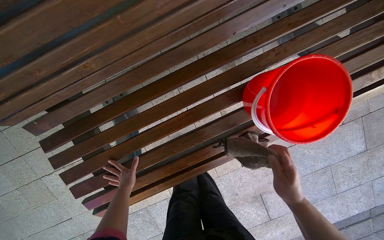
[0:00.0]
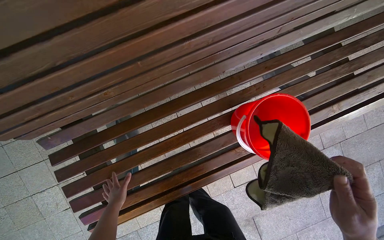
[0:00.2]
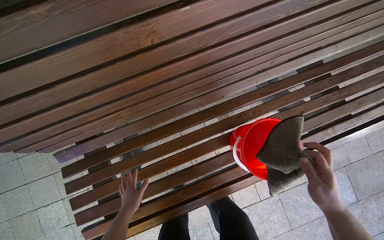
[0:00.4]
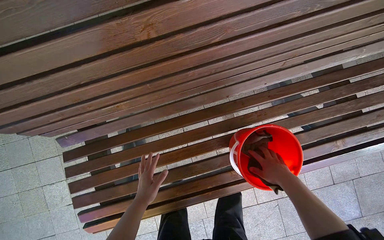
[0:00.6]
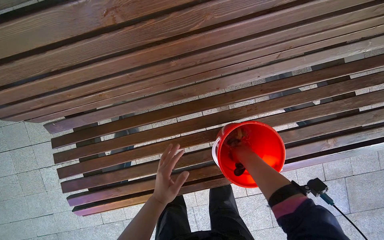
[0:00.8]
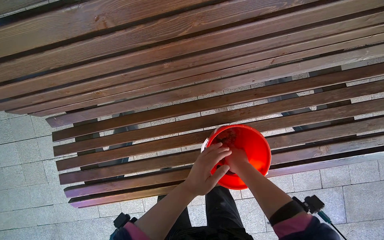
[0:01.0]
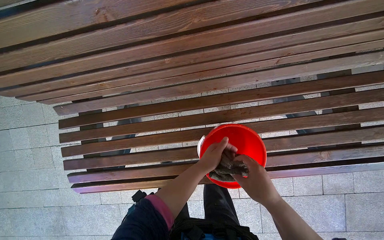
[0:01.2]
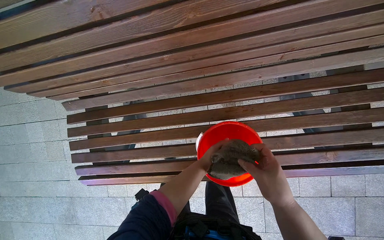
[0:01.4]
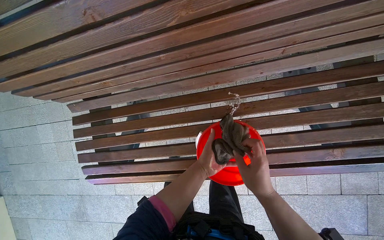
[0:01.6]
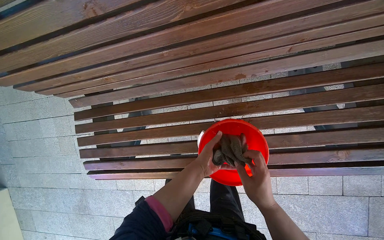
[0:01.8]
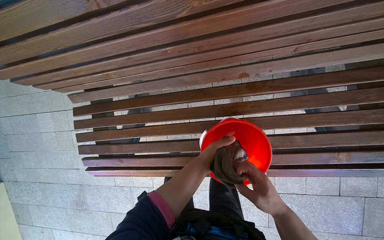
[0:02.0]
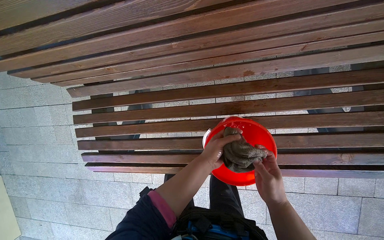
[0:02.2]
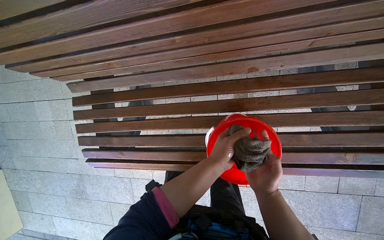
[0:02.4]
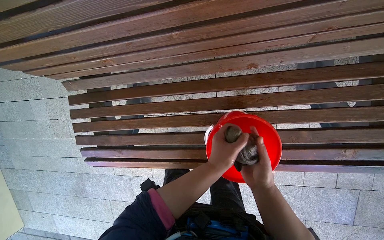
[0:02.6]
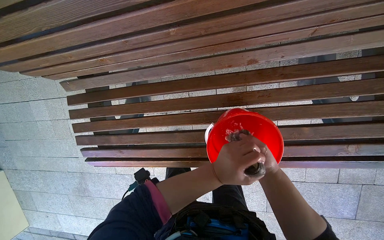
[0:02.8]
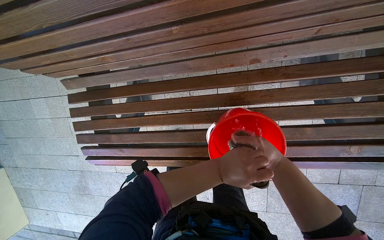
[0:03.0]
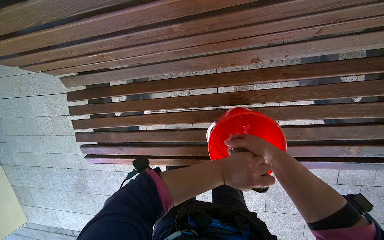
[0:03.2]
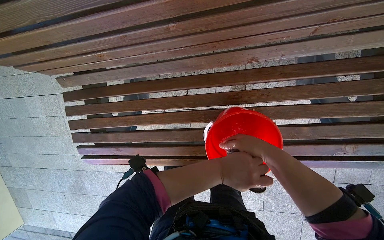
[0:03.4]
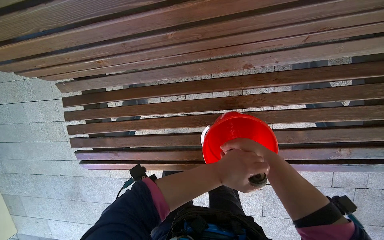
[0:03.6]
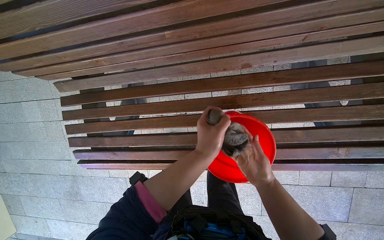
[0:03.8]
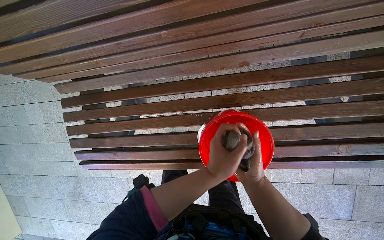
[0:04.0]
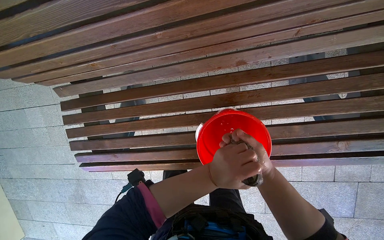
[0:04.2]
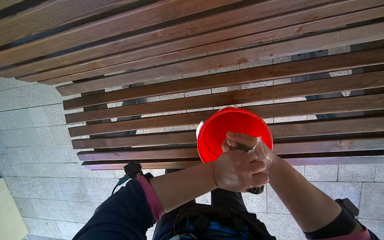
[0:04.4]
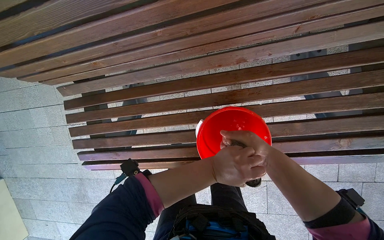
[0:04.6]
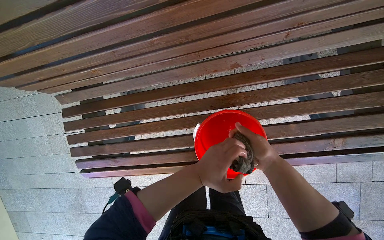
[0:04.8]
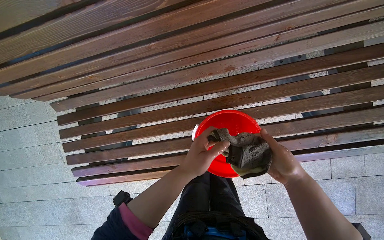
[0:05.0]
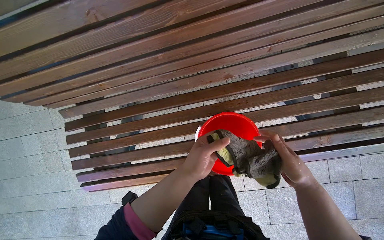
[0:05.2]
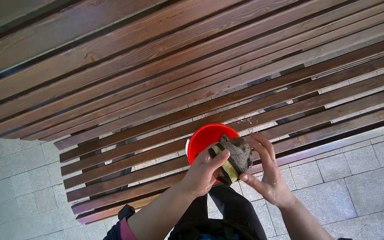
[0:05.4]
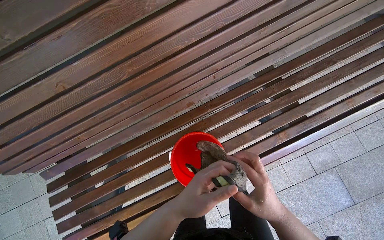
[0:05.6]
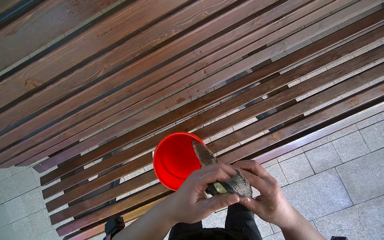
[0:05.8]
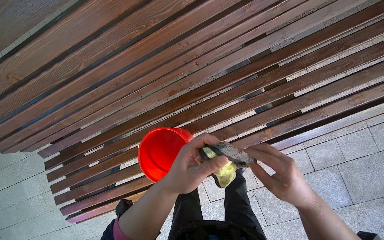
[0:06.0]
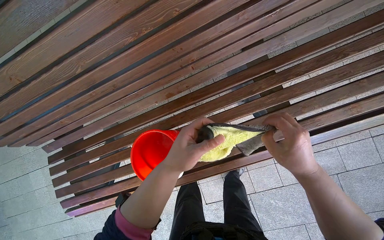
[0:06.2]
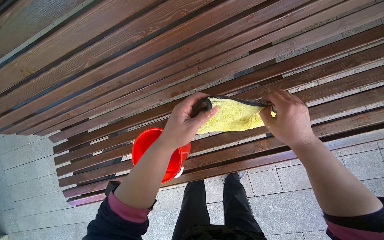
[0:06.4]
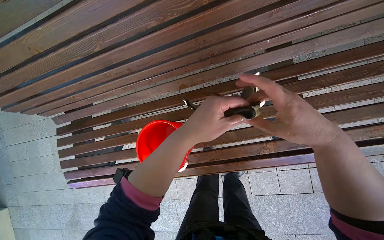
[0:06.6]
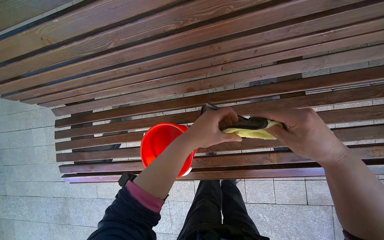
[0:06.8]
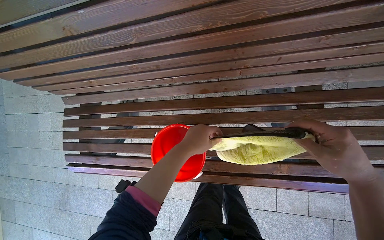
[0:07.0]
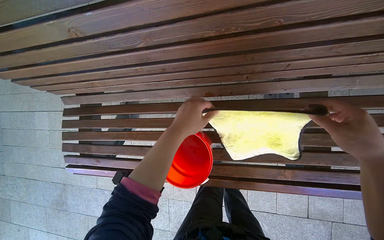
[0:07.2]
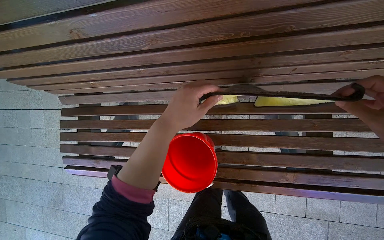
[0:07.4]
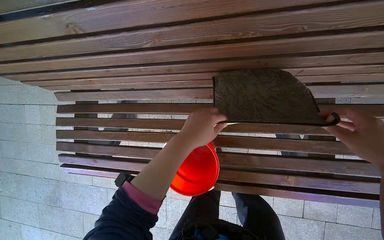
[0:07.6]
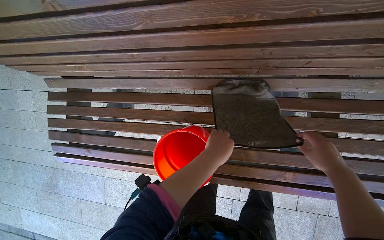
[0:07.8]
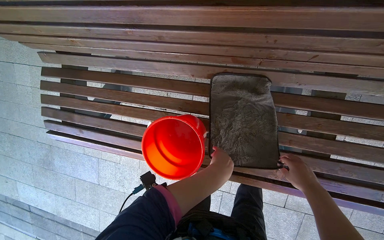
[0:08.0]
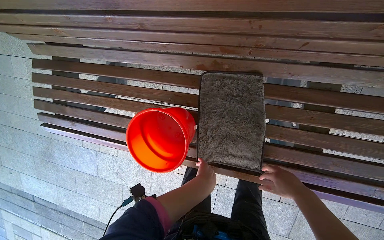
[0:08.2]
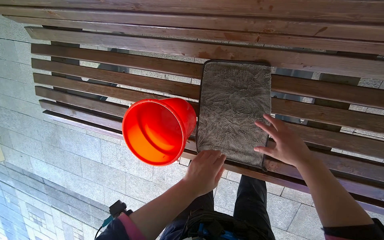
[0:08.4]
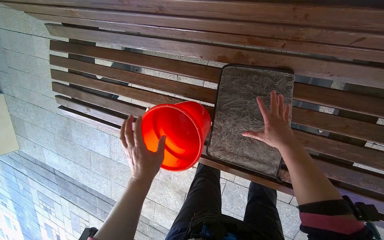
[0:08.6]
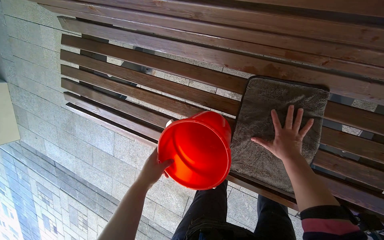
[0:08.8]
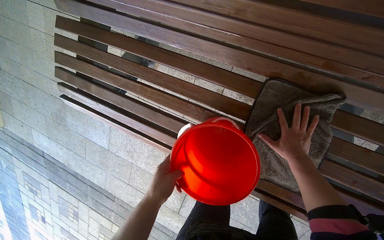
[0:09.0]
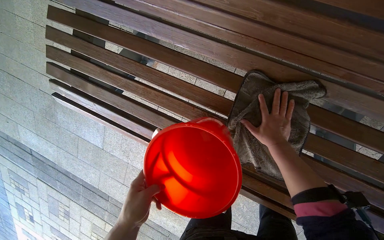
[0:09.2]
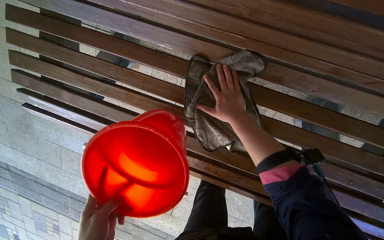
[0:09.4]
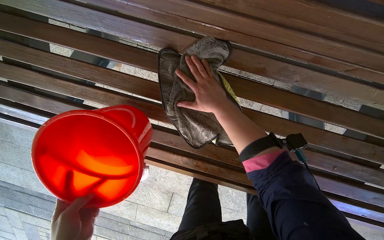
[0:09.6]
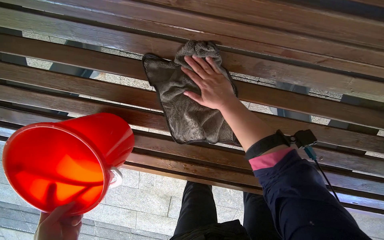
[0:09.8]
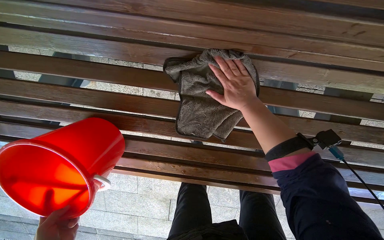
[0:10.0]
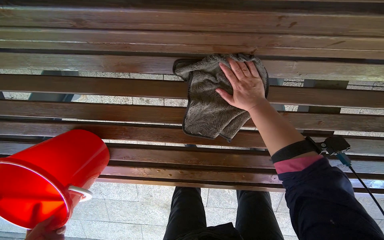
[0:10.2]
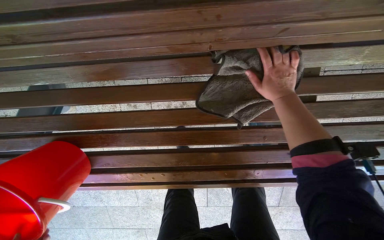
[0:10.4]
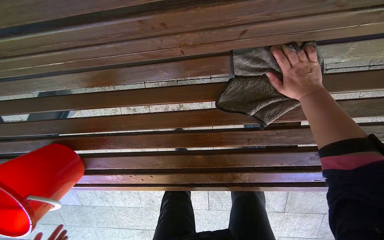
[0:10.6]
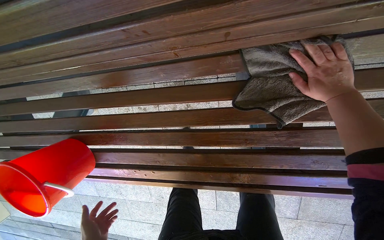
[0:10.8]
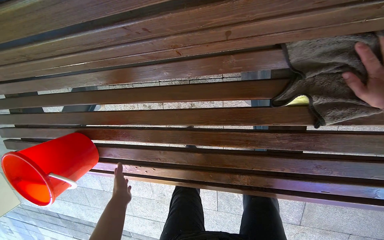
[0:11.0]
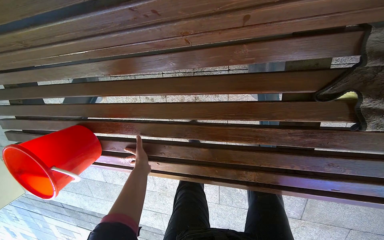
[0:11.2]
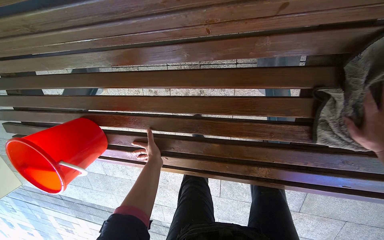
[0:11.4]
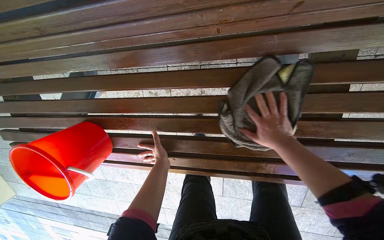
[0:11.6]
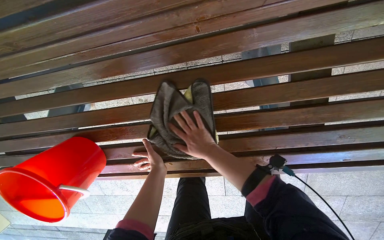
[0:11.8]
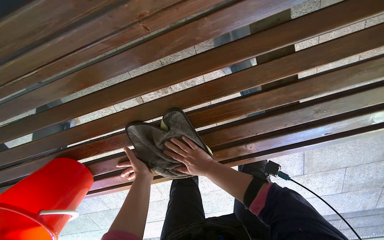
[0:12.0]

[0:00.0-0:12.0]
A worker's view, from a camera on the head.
Job: wiping surfaces.
The whole recording: Cleaning wooden bench. The worker cleans the wooden bench with a cloth and a bucket of water.
0:00.0 to 0:01.6: The wearer's head swings about 20 degrees to the left. The left hand moves to the right, approximately 50 cm.
0:04.4 to 0:06.0: The wearer looks some 10 degrees further upward. The left hand is displaced nearer to the camera by about 20 cm.
0:06.0 to 0:07.6: The left hand moves up the picture, approximately 15 cm.
0:07.6 to 0:09.0: The view tilts about 20 degrees downward. The left hand moves down the picture, approximately 20 cm, and moves roughly 15 cm to the left and comes back.
0:09.0 to 0:10.4: The scene rotates counterclockwise by roughly 25 degrees. The right hand reaches some 20 cm to the left, then returns.

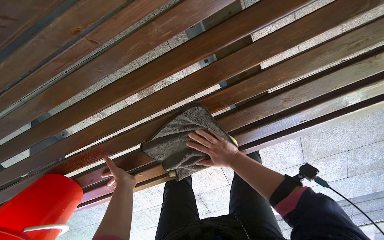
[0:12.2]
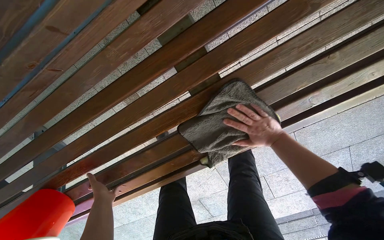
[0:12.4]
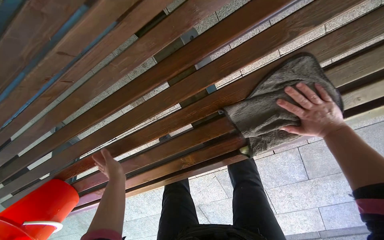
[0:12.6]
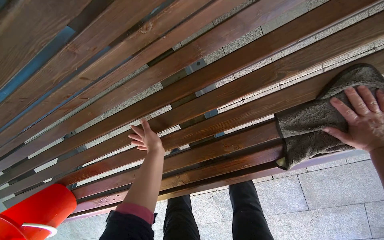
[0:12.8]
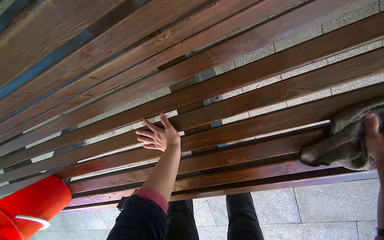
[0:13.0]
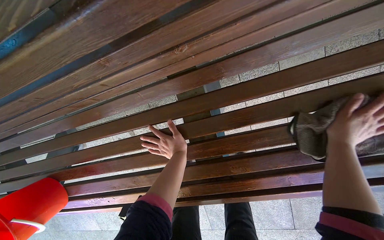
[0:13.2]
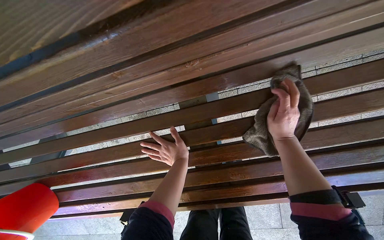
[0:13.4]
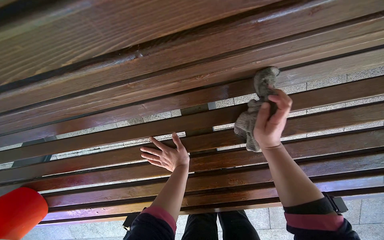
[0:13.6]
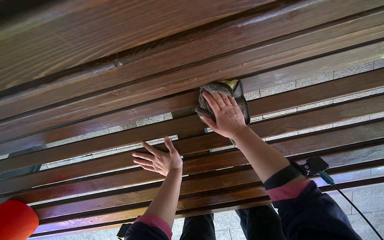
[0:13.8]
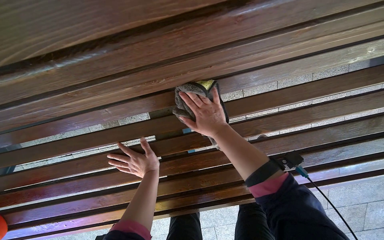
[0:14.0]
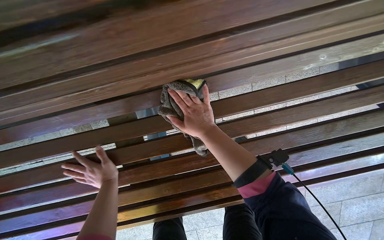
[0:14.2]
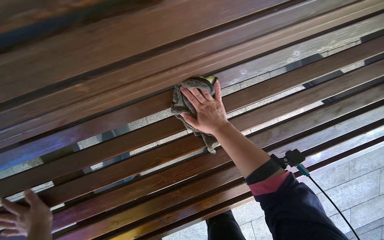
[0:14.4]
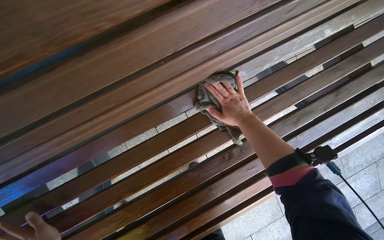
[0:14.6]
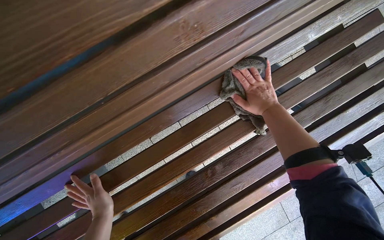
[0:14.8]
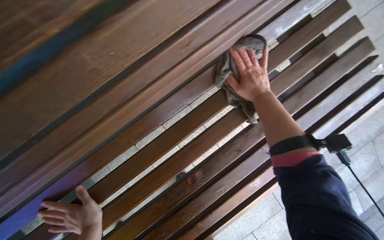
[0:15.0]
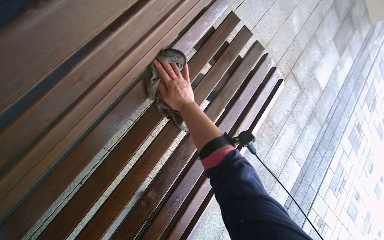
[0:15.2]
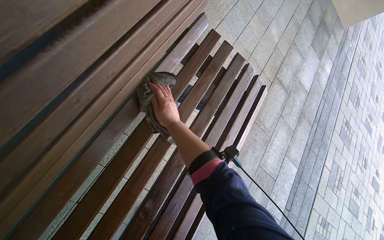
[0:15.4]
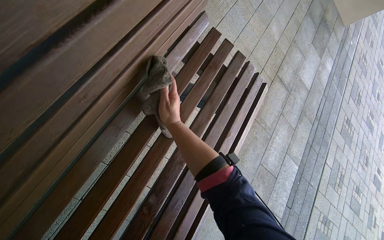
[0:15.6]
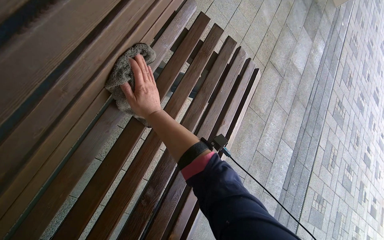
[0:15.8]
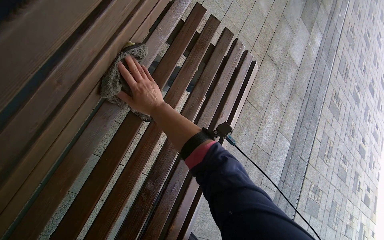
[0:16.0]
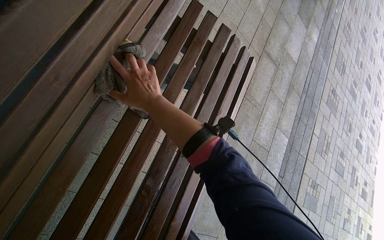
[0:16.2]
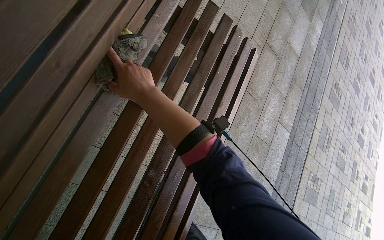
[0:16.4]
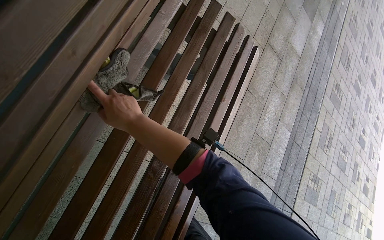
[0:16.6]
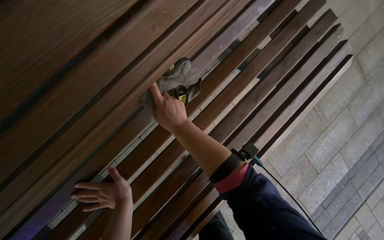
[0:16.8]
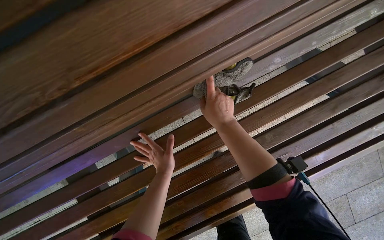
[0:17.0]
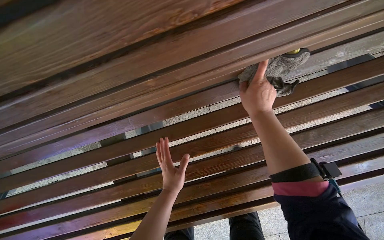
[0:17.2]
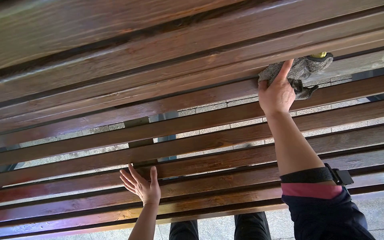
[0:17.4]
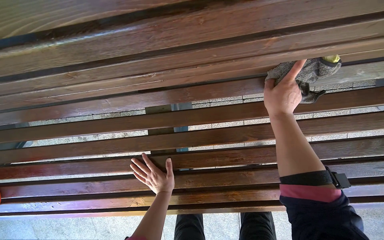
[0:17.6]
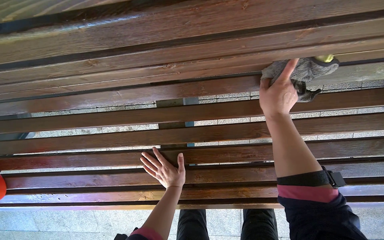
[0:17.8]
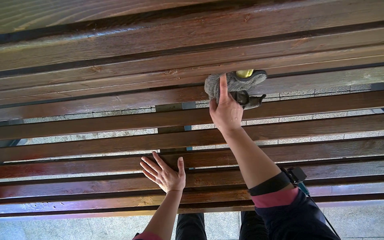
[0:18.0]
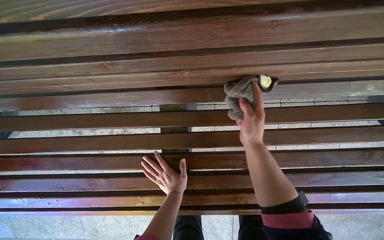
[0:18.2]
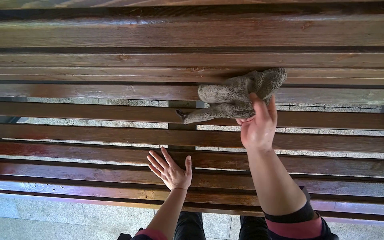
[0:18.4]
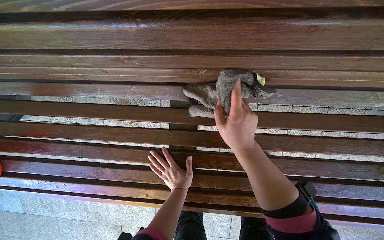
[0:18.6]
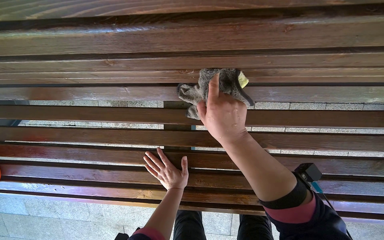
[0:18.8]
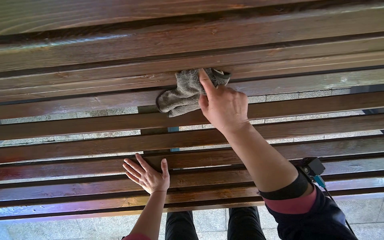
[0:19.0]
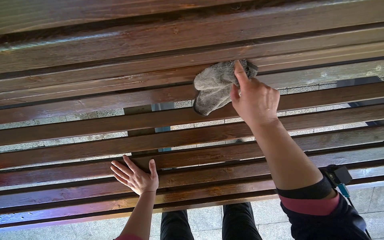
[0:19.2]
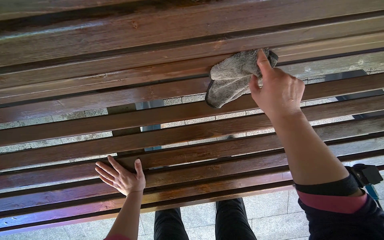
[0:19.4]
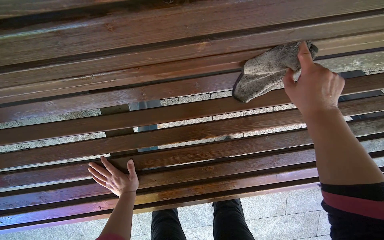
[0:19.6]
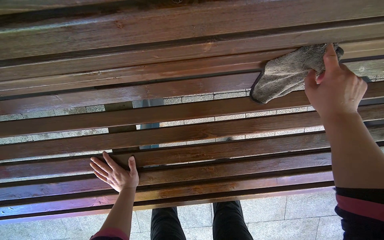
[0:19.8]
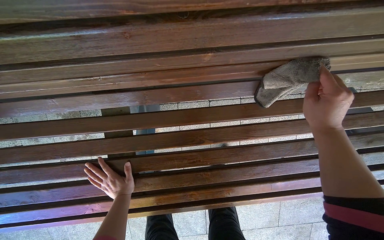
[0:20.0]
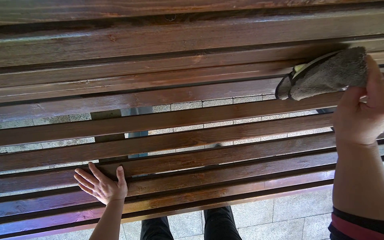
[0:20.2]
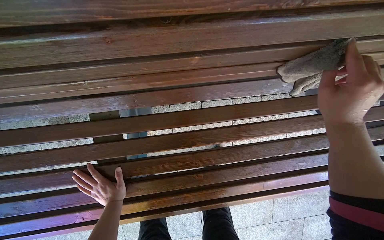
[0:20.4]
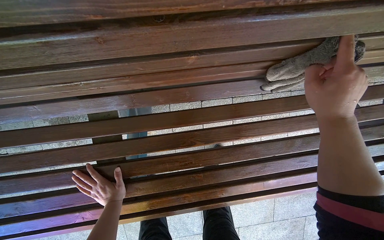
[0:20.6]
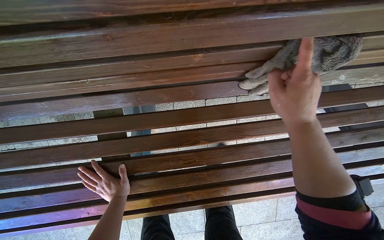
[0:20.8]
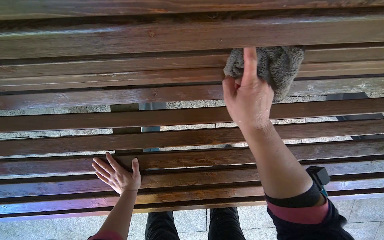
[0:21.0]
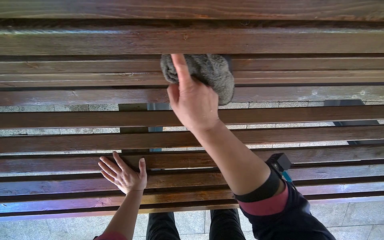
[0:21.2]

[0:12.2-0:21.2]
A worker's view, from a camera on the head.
Job: wiping surfaces.
The whole recording: Cleaning wooden bench. The worker cleans the wooden bench with a cloth and a bucket of water.
0:12.2 to 0:13.8: The left hand is displaced to the right by some 10 cm.
0:13.8 to 0:15.2: The camera travels approximately 50 cm. The head rotates some 45 degrees to the right.
0:15.2 to 0:16.6: The right hand travels down the picture, nearer to the camera and to the left by some 20 cm.
0:16.6 to 0:18.2: The camera is carried about 50 cm. The wearer's head swings some 65 degrees to the left.
0:18.2 to 0:19.8: The right hand is displaced to the right by some 35 cm.
0:19.8 to 0:21.2: The right hand heads to the left, covering about 35 cm.
